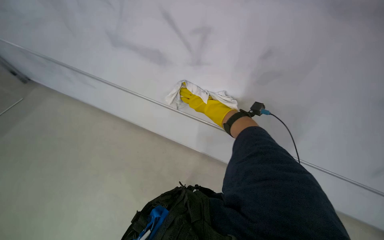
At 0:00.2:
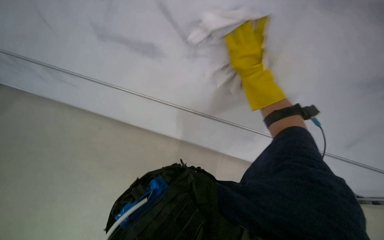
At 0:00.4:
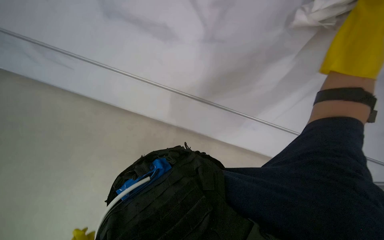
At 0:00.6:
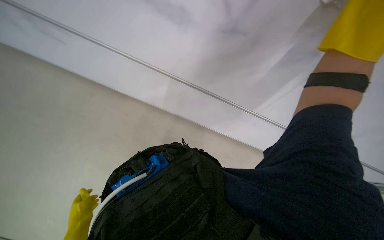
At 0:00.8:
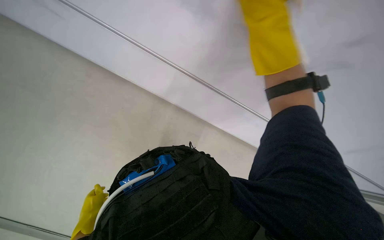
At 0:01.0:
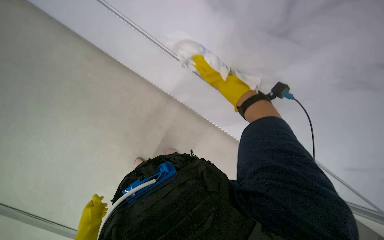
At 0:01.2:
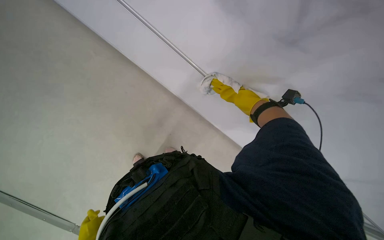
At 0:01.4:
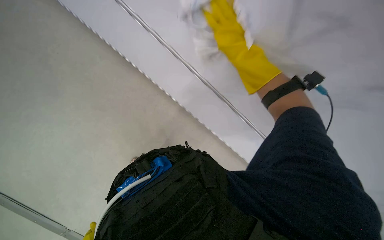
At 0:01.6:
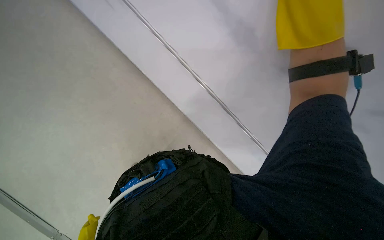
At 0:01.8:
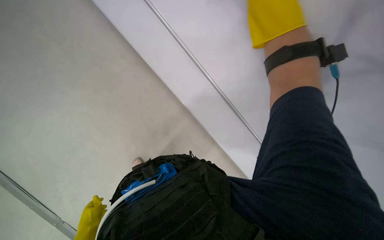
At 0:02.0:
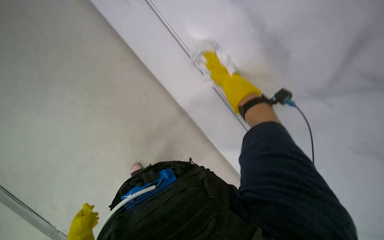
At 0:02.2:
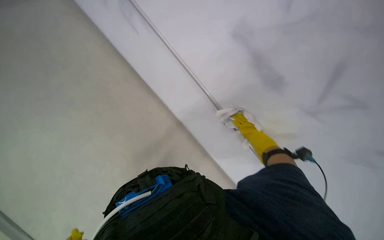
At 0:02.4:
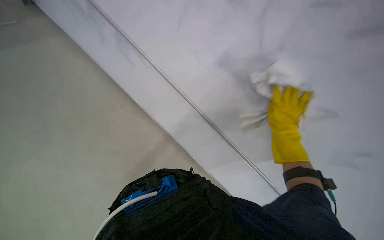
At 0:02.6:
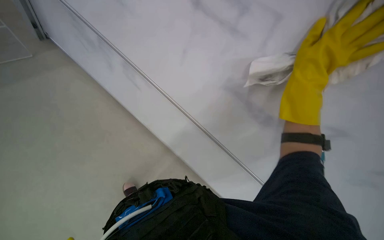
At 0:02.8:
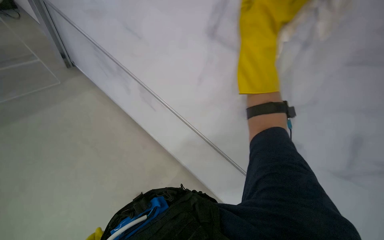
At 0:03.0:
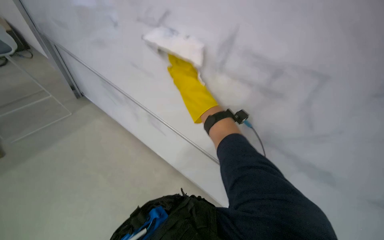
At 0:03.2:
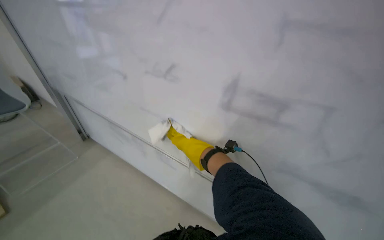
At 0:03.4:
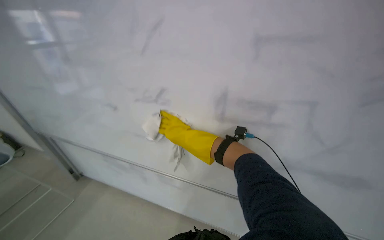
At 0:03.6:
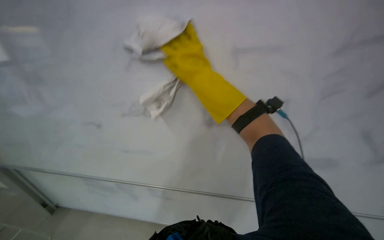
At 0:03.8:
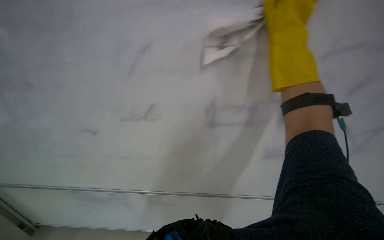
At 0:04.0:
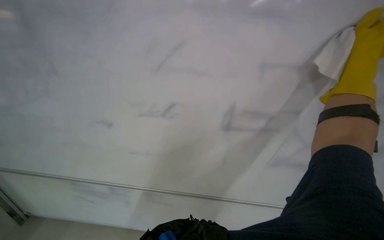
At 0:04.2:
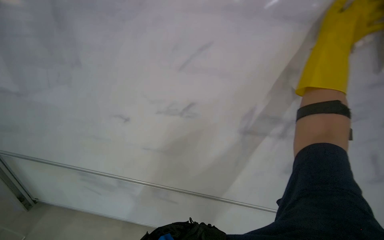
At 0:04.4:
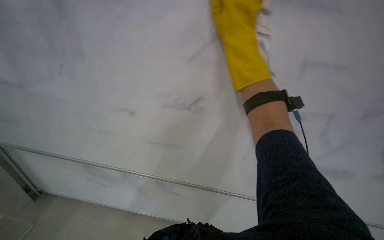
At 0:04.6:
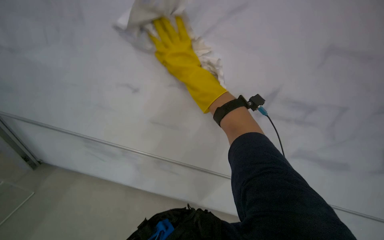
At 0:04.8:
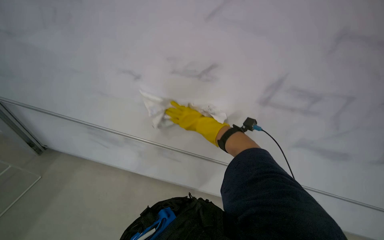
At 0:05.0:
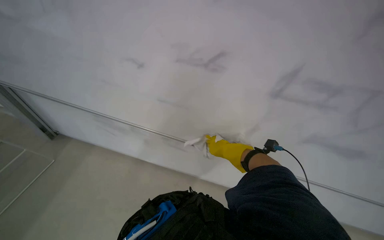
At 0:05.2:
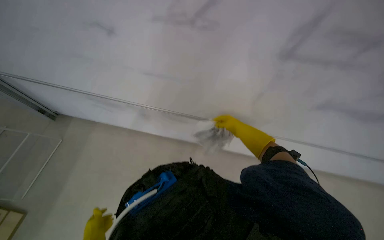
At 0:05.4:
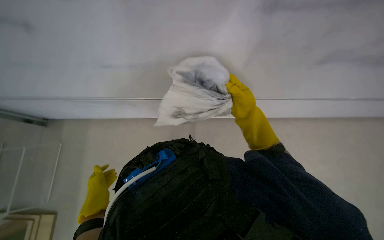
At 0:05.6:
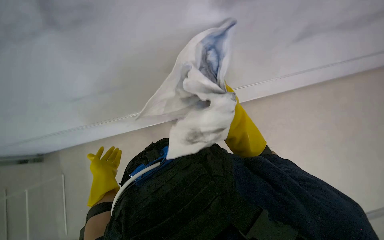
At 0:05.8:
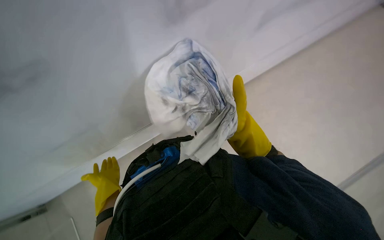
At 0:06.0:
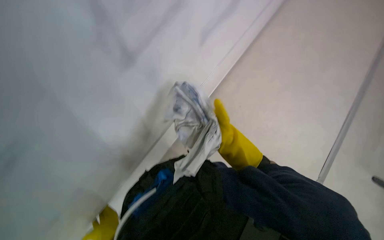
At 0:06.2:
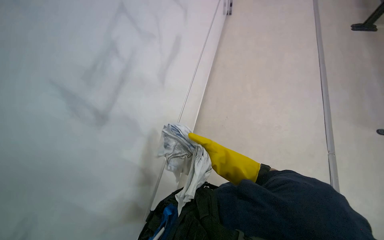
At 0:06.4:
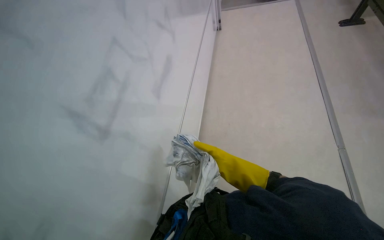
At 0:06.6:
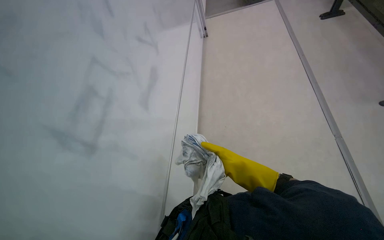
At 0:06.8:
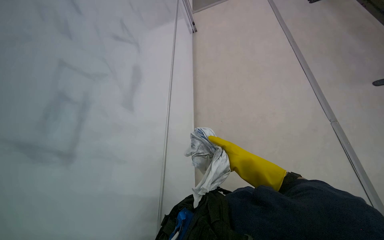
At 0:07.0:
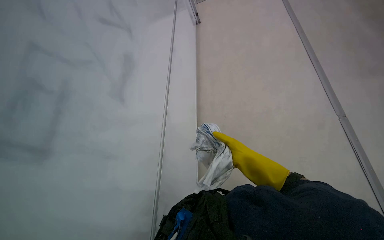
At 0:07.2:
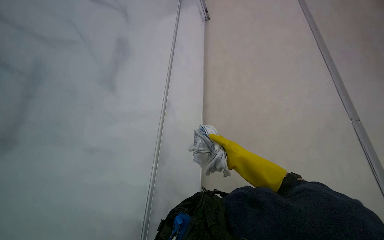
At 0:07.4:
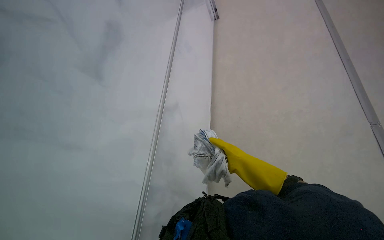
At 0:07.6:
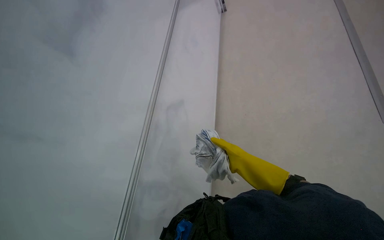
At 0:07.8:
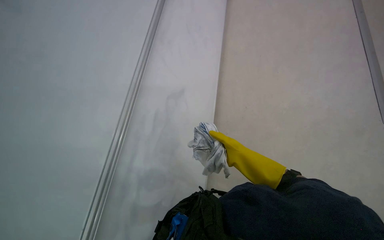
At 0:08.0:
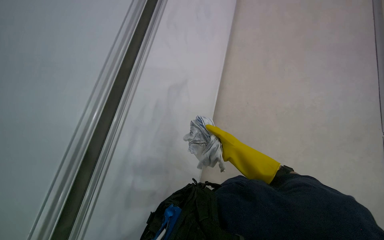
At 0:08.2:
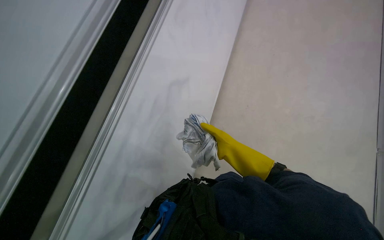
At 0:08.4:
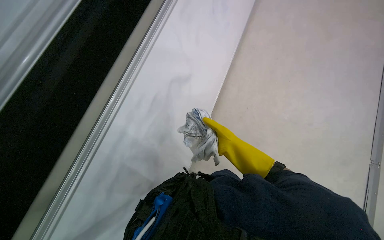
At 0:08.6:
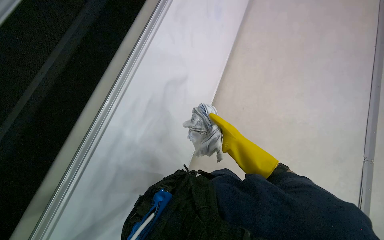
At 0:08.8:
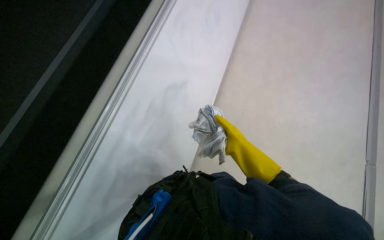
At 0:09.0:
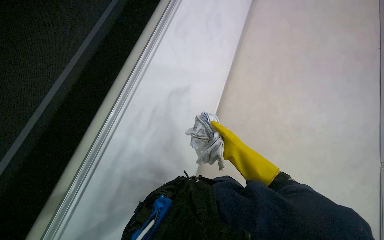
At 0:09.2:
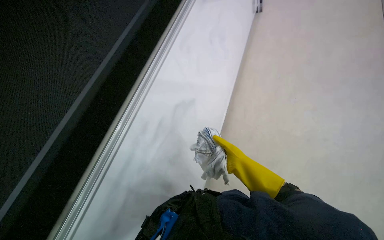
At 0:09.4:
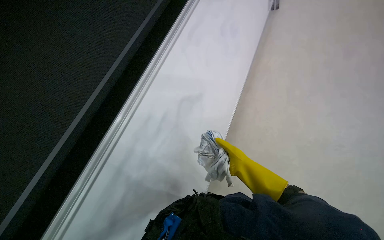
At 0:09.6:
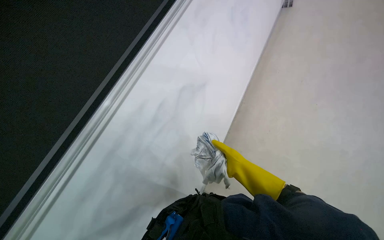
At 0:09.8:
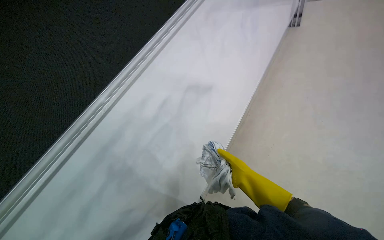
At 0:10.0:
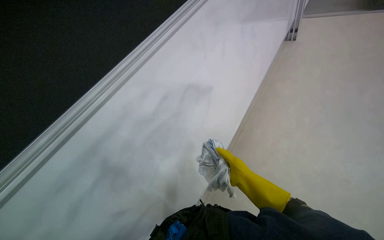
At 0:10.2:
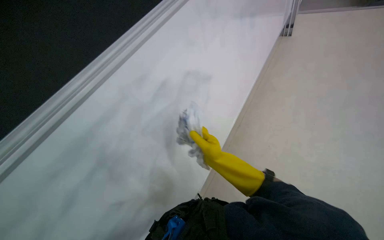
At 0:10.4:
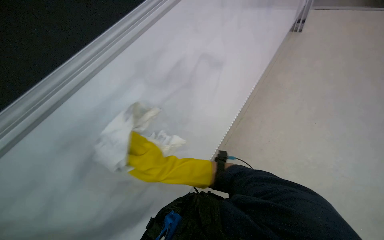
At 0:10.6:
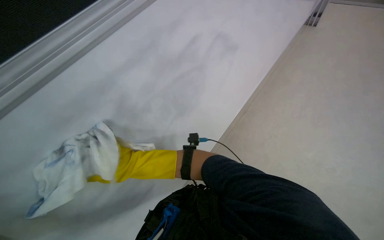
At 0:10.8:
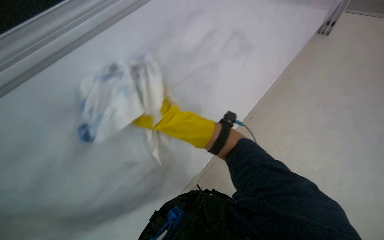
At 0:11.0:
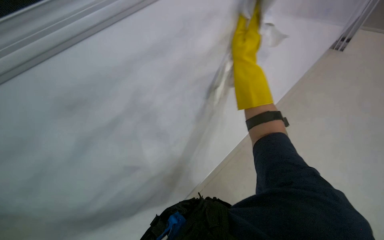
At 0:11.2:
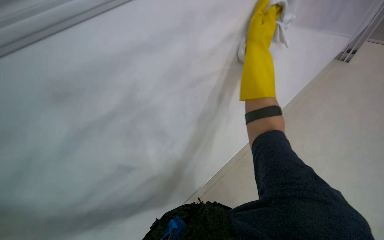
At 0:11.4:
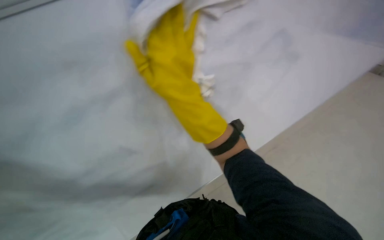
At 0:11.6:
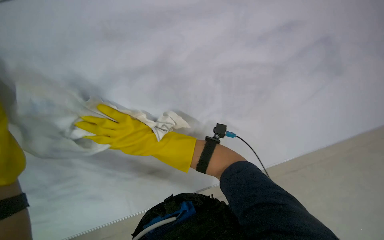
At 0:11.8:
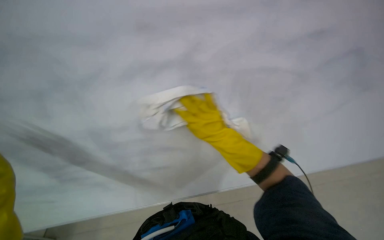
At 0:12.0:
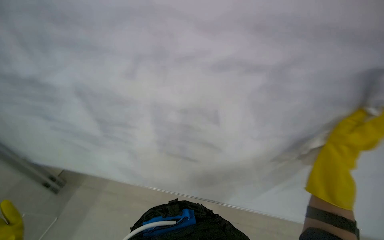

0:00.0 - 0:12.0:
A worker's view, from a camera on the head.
Job: wiping surfaces.
The whole recording: Wiping whiteboard. The worker wipes the whiteboard with a white cloth, cleaning the cloth in a bucket as needed.
0:01.6 - 0:03.0: Everything in view rotates roughly 30 degrees counterclockwise.
0:04.4 - 0:06.0: The right hand goes roughly 40 cm down the picture and farther from the camera.
0:06.0 - 0:07.6: The camera pitches upward, by some 10 degrees. The scene rotates counterclockwise by approximately 35 degrees.
0:09.0 - 0:10.4: The right hand heads to the left, covering roughly 20 cm.
0:10.4 - 0:12.0: The wearer's head swings about 40 degrees to the left.

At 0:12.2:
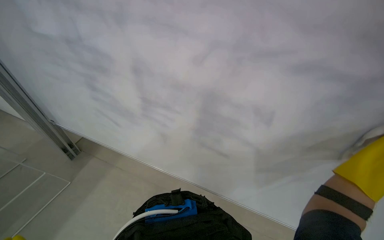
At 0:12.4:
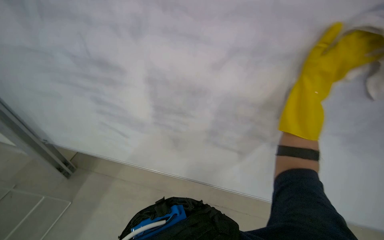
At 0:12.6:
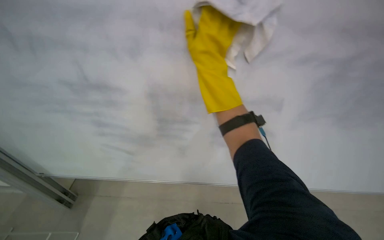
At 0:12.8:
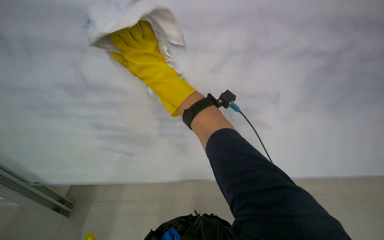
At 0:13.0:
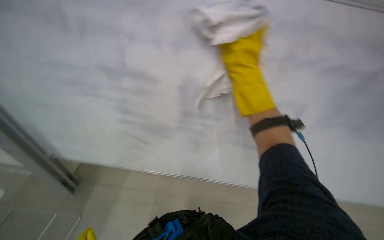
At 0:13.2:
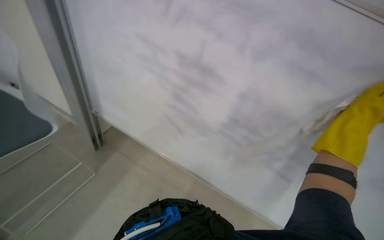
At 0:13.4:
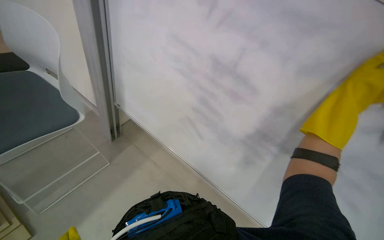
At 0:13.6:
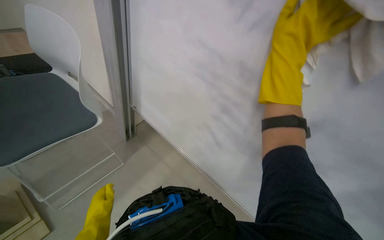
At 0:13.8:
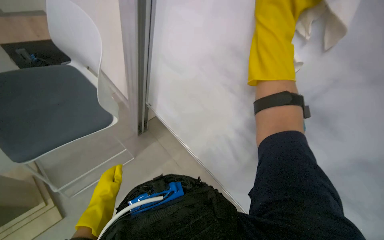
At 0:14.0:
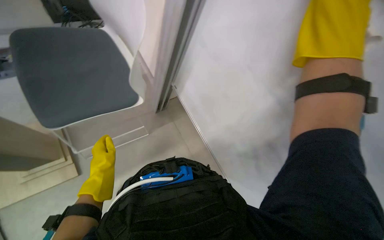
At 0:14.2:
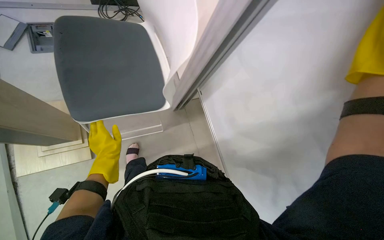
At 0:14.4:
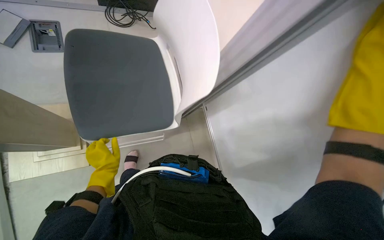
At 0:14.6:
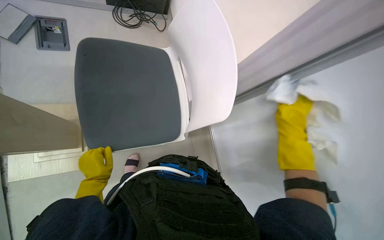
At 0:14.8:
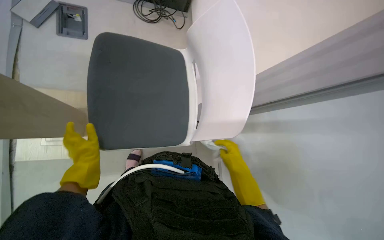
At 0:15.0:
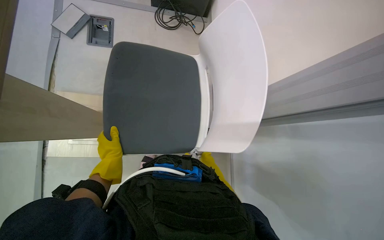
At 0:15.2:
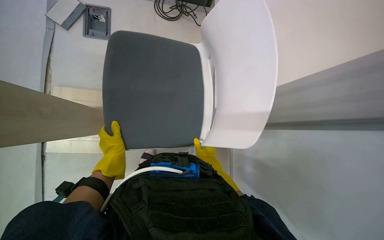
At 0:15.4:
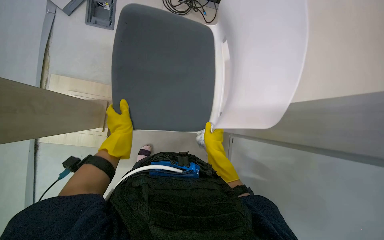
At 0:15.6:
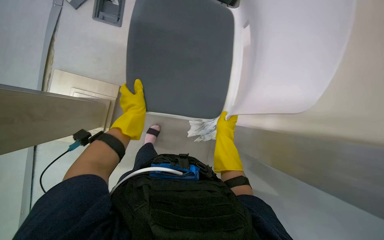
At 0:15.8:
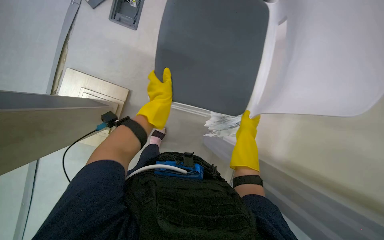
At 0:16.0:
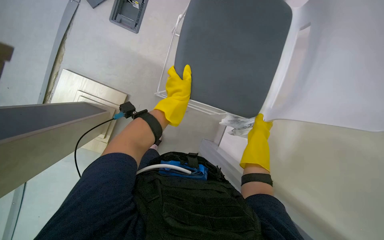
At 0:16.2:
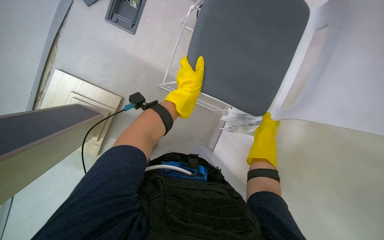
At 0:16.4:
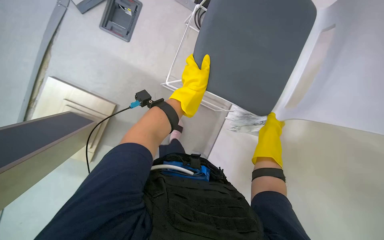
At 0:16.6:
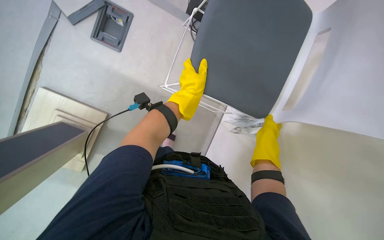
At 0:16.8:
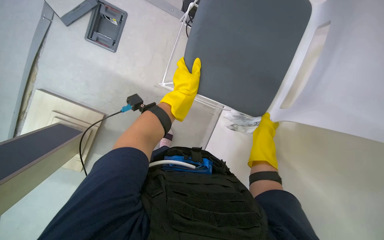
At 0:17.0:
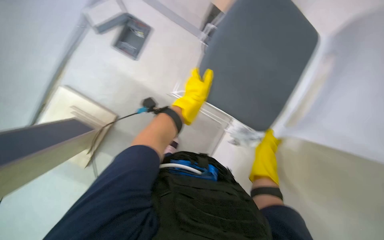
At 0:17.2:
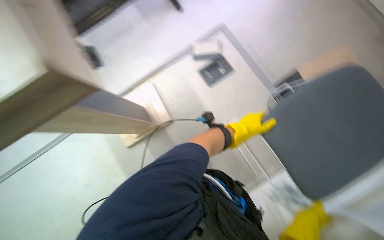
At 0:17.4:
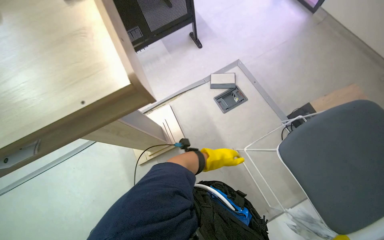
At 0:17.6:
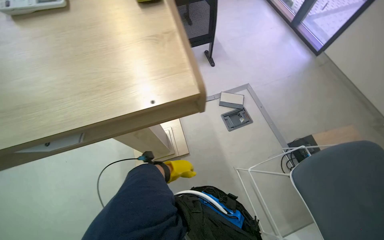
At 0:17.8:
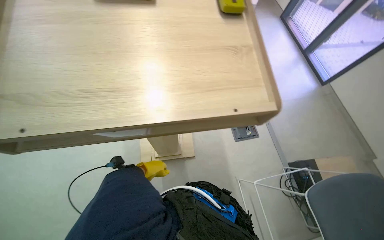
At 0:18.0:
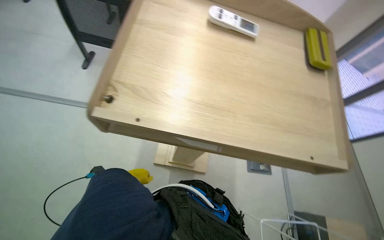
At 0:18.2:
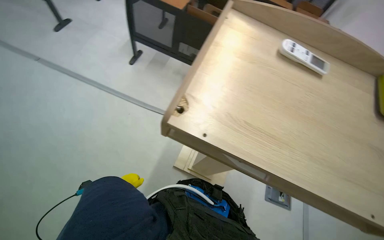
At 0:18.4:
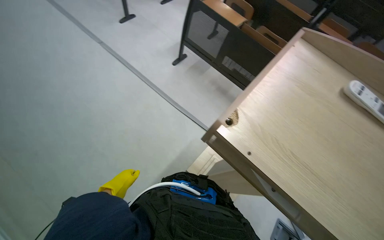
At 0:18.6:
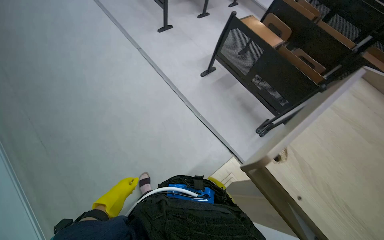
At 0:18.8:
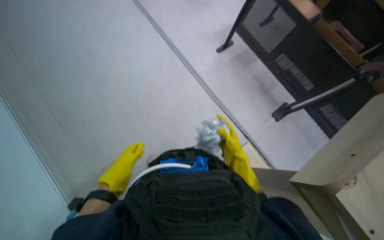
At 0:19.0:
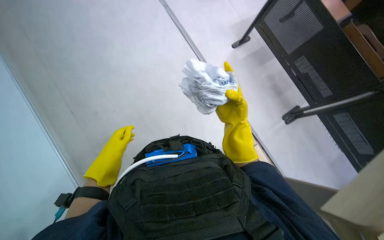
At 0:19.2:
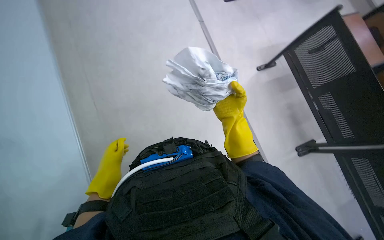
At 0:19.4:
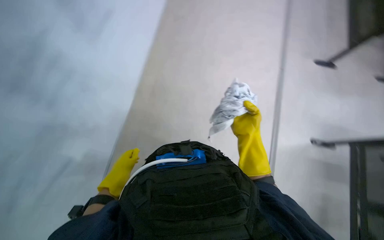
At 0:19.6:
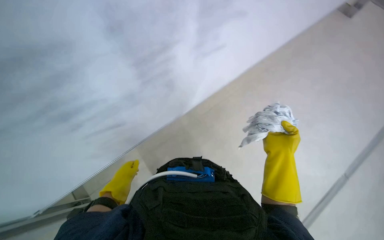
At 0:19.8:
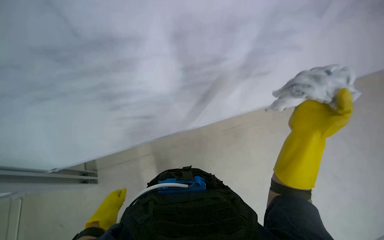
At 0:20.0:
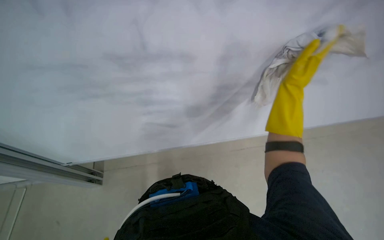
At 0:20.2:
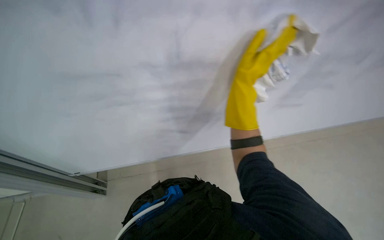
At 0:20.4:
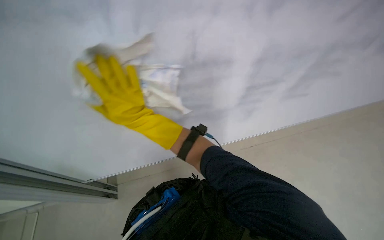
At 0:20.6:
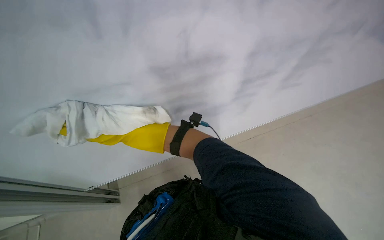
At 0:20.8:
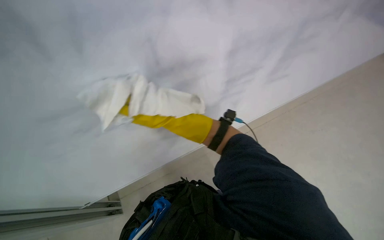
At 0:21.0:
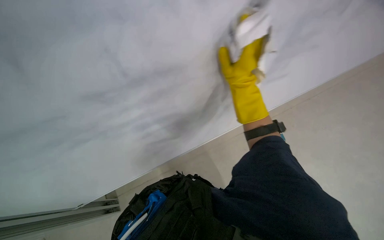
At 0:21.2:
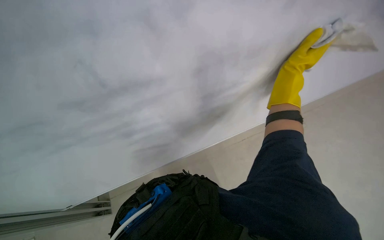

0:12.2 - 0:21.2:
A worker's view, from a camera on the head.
Job: wiping surfaces.
The whole recording: Wiping whiteboard. The worker wipes the whiteboard with a white cloth, cleaning the cloth in a bucket as needed.
0:12.2 - 0:13.8: The wearer's head swings approximately 25 degrees to the left.
0:13.8 - 0:15.2: The head turns to the left by some 25 degrees.
0:15.2 - 0:16.6: Both hands move to the right and up the picture, some 25 cm.
0:16.6 - 0:18.2: The head travels roughly 40 cm. The head turns to the left by roughly 95 degrees. The view tips upward by roughly 45 degrees.
0:18.2 - 0:19.8: The head rotates some 35 degrees to the left.
